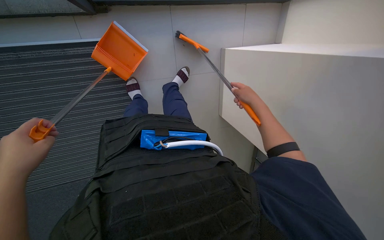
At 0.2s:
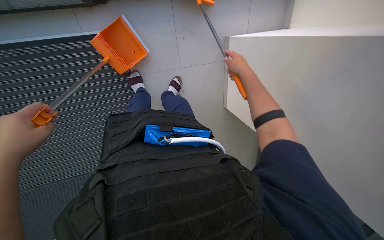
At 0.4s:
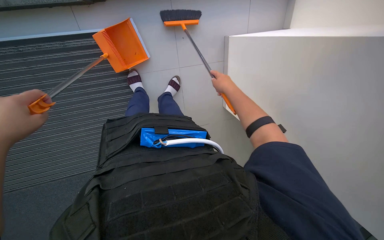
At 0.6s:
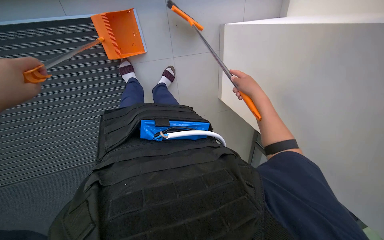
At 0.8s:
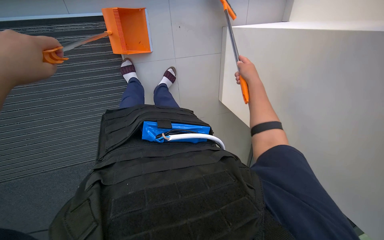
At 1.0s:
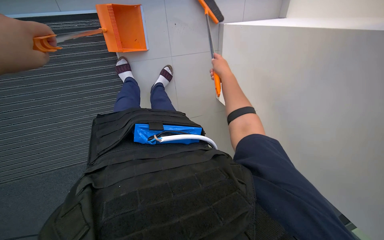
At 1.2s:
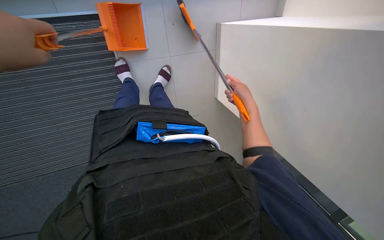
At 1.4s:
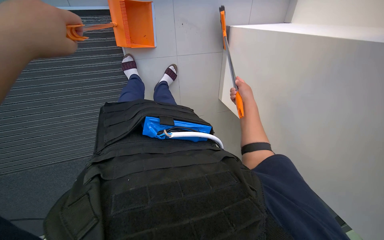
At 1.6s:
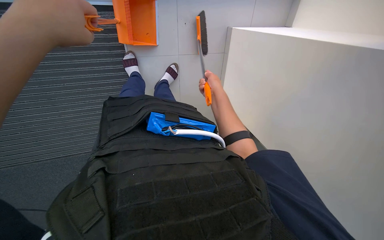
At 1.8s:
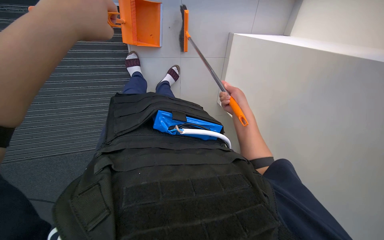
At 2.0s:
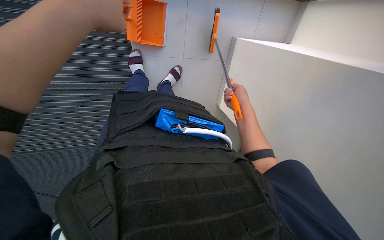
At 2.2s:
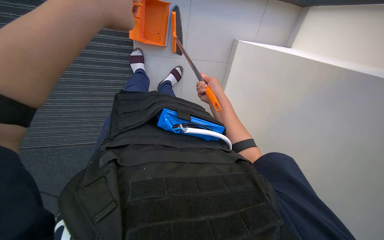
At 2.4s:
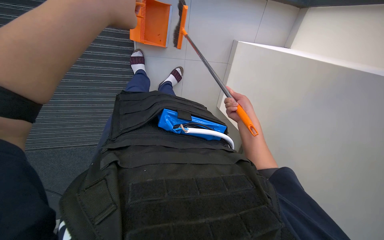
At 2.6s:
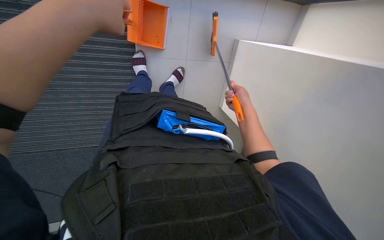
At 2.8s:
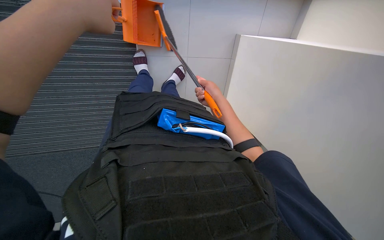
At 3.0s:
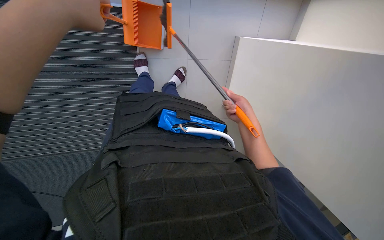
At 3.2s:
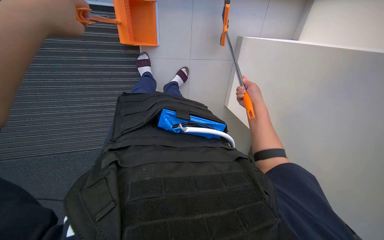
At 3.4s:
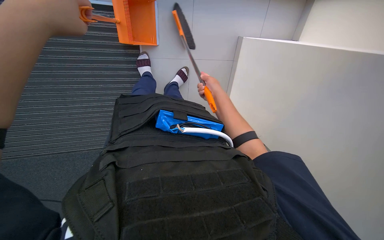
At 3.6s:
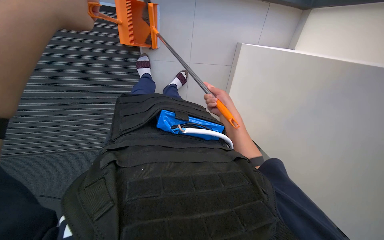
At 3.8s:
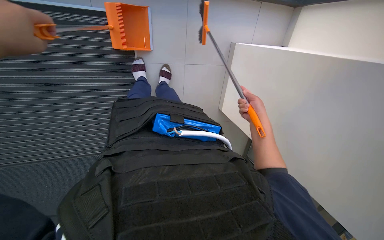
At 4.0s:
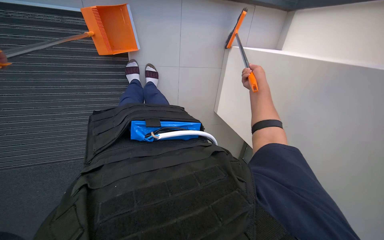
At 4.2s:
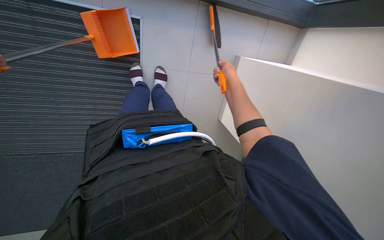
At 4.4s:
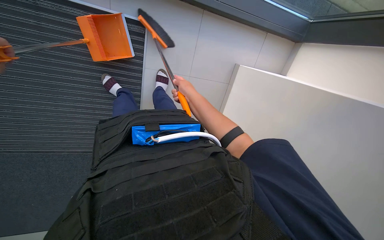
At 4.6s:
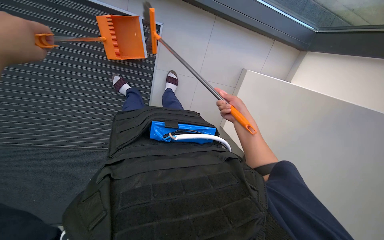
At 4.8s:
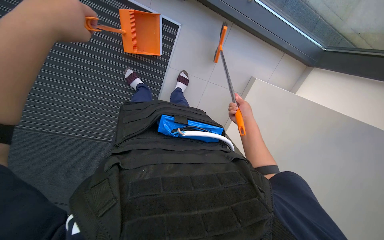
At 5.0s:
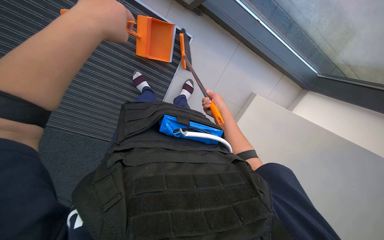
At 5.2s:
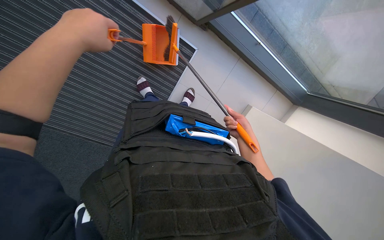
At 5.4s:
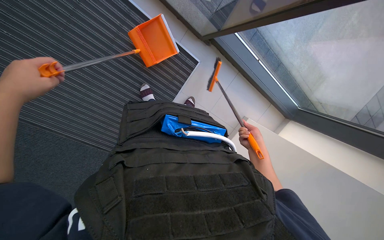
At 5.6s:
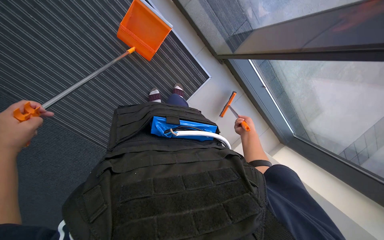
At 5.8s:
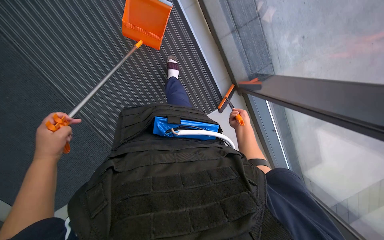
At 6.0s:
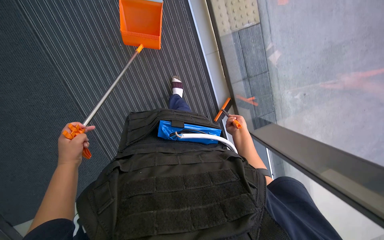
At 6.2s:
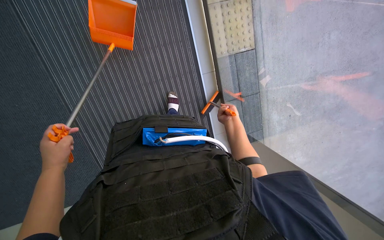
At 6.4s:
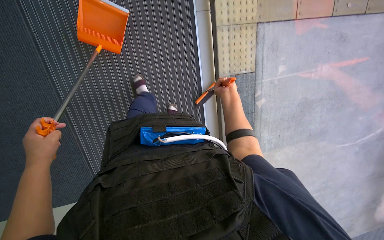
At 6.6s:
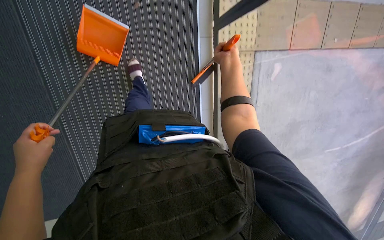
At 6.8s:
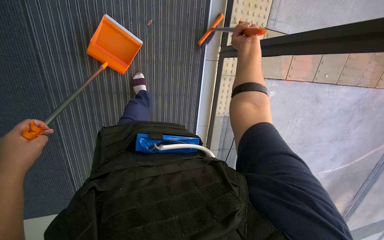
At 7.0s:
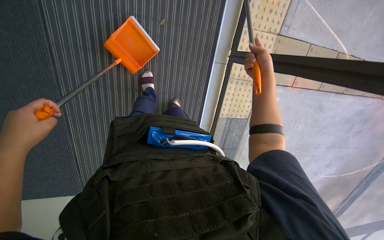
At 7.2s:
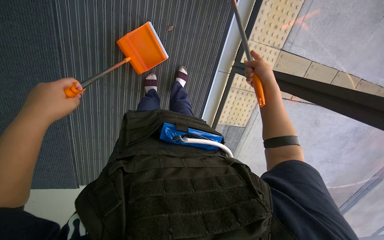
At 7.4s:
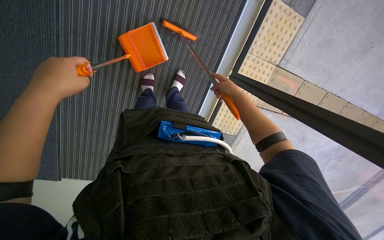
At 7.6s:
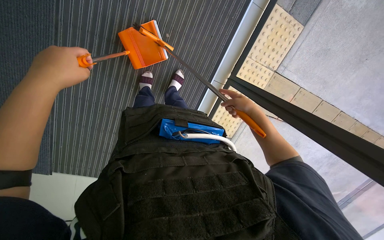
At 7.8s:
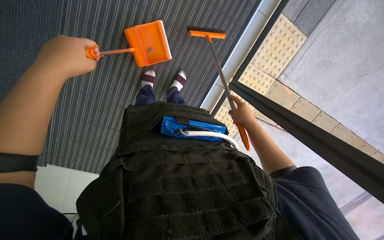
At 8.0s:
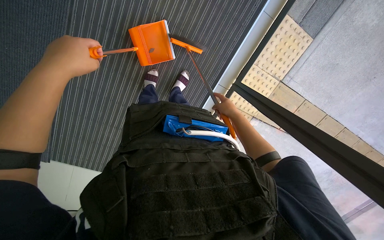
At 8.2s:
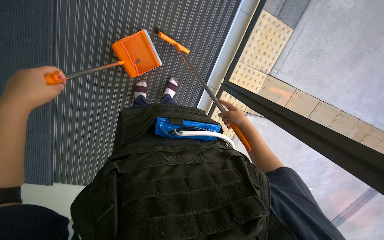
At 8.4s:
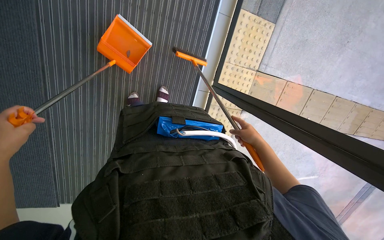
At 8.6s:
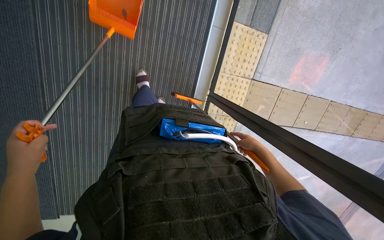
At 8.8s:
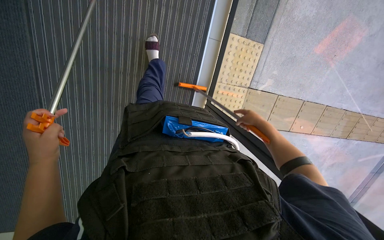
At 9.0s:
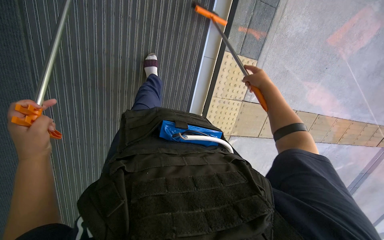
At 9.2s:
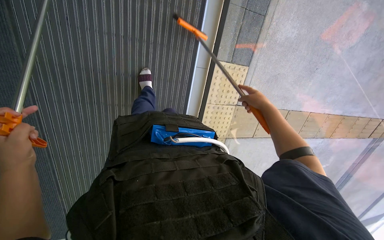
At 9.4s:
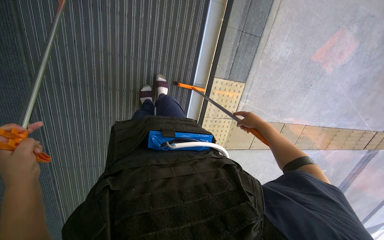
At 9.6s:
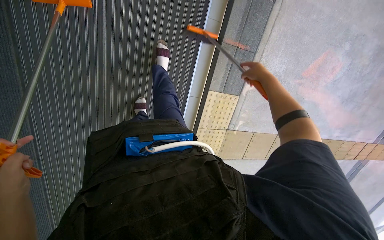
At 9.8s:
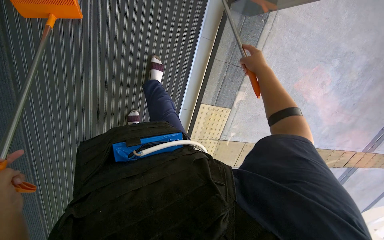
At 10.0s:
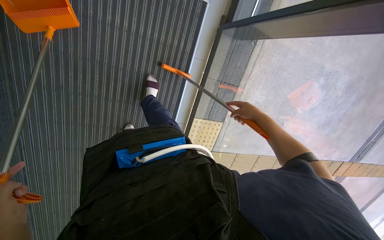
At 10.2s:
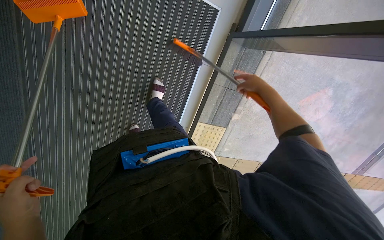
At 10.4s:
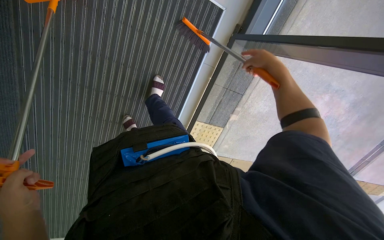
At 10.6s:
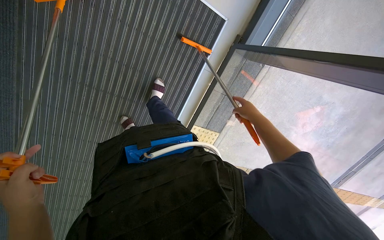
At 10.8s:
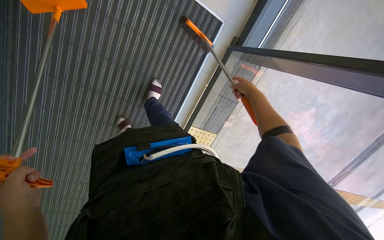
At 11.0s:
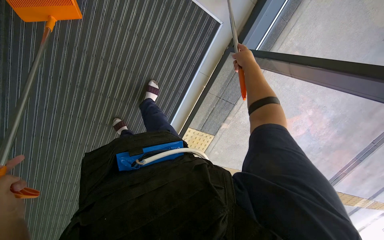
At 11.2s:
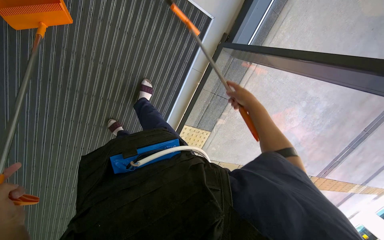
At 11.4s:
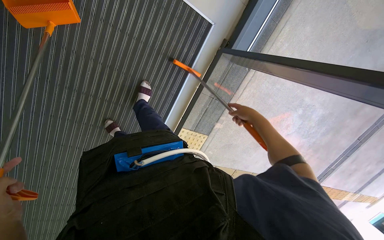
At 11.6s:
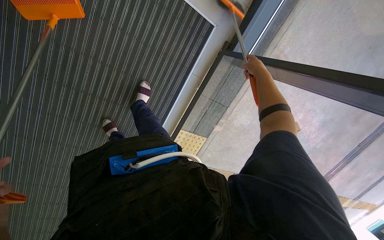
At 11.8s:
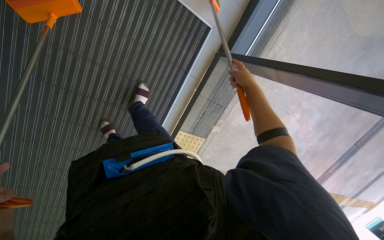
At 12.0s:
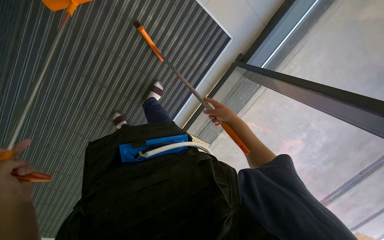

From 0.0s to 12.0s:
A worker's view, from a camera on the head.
Job: sweeping floor.
The whole recording: Sweeping floor with broom and dustpan. The worker sweeps the floor with a broom and collects debris with a dustpan.
From 0.0s to 1.6s: The right hand swings left and right, roughly 10 cm each way, with 2 reversals.
From 1.6s to 3.0s: The right hand swings left and right, about 10 cm each way, with 4 reversals.
From 3.0s to 4.4s: The right hand swings left and right, roughly 25 cm each way, with 2 reversals.
From 4.4s to 6.0s: The view tilts about 25 degrees upward. The scene turns approximately 50 degrees clockwise in the picture.
From 7.6s to 9.0s: The view tips upward by about 15 degrees. The right hand travels to the right and up the picture by some 25 cm; the left hand heads farther from the camera, covering approximately 10 cm.
From 9.0s to 10.4s: The camera pitches upward, by some 25 degrees. The right hand swings up and down the picture, some 15 cm each way, with 3 reversals.
From 10.4s to 12.0s: The right hand swings up and down the picture, approximately 15 cm each way, with 4 reversals.

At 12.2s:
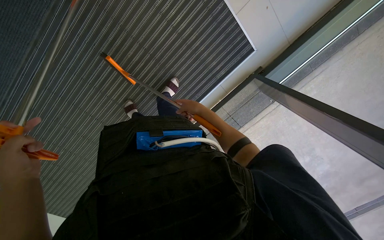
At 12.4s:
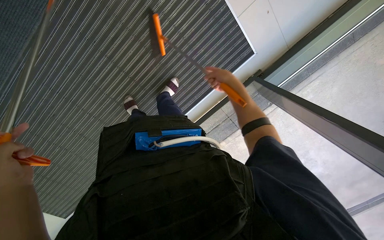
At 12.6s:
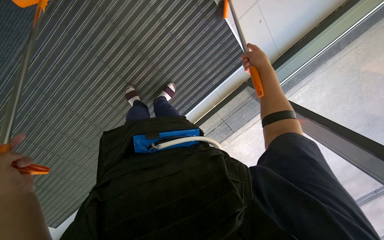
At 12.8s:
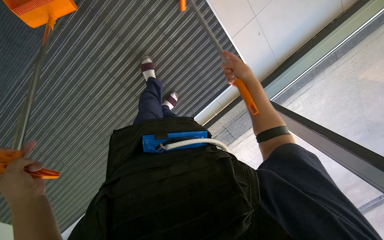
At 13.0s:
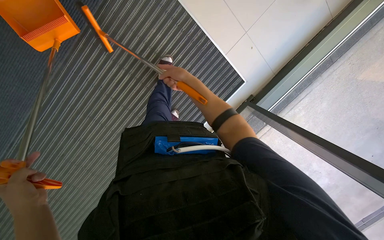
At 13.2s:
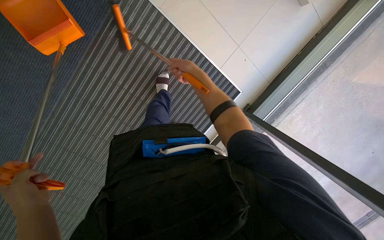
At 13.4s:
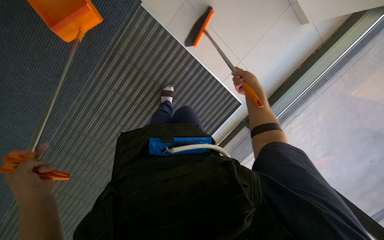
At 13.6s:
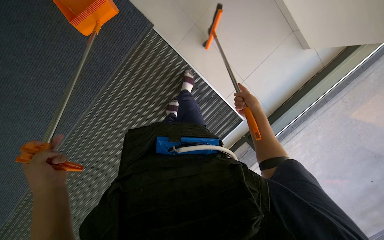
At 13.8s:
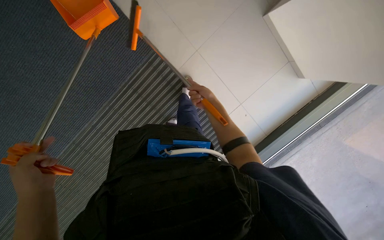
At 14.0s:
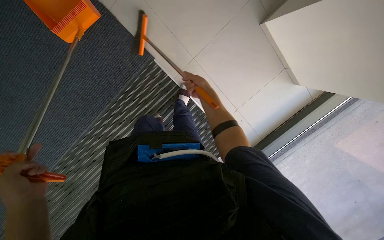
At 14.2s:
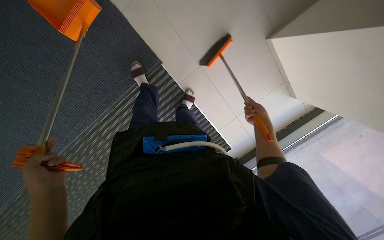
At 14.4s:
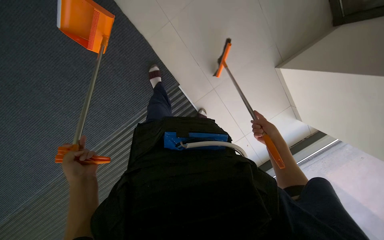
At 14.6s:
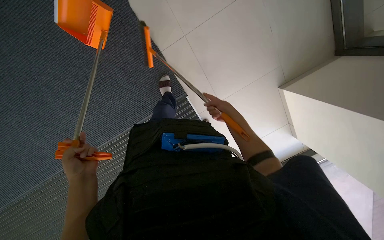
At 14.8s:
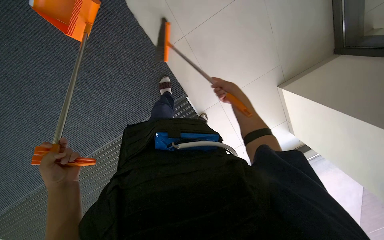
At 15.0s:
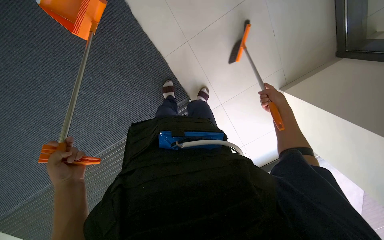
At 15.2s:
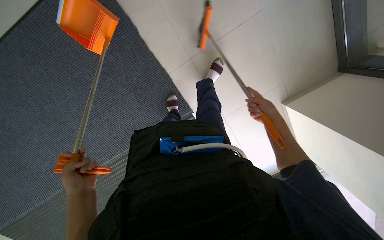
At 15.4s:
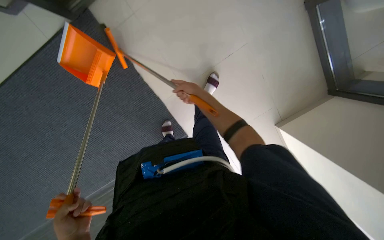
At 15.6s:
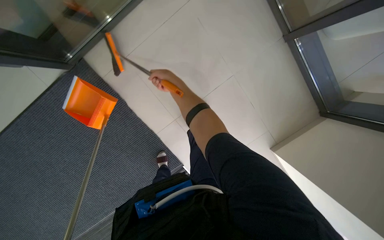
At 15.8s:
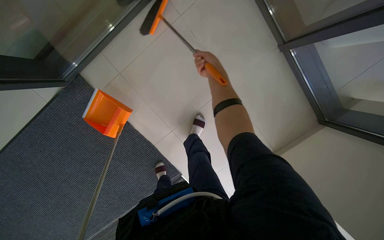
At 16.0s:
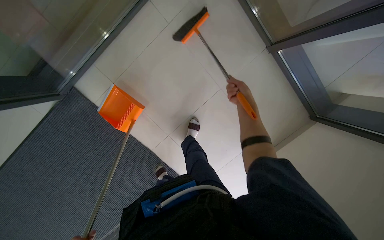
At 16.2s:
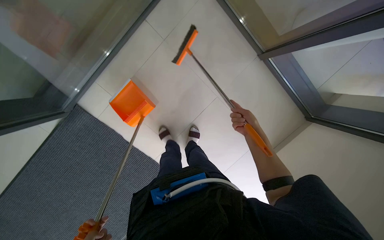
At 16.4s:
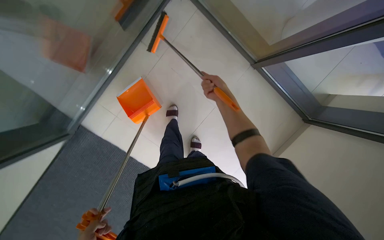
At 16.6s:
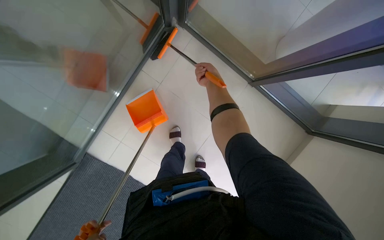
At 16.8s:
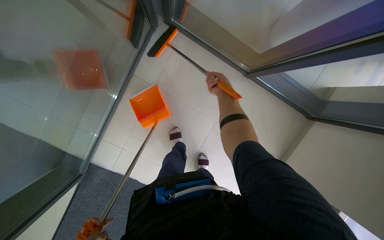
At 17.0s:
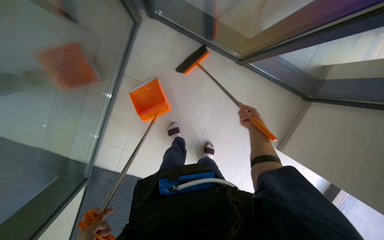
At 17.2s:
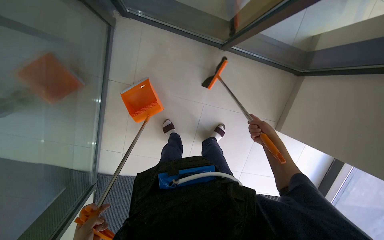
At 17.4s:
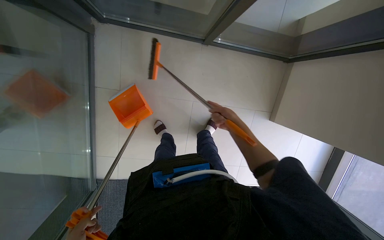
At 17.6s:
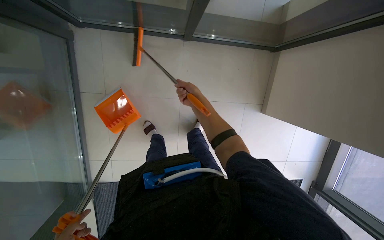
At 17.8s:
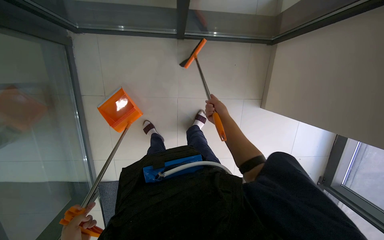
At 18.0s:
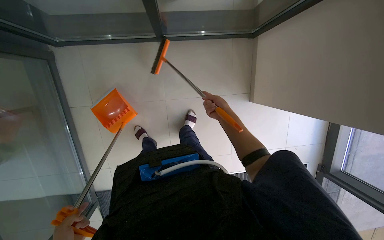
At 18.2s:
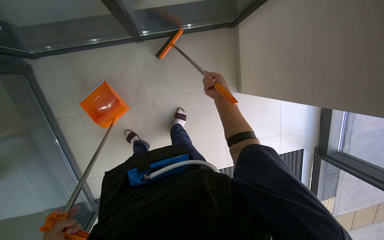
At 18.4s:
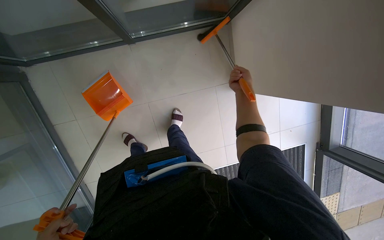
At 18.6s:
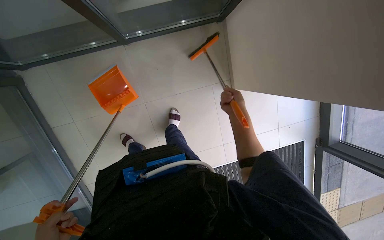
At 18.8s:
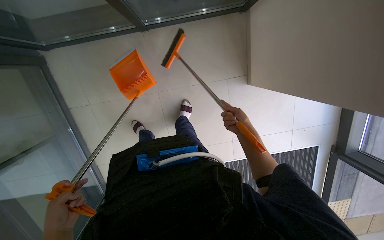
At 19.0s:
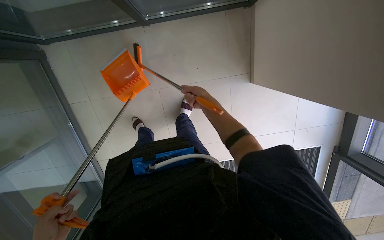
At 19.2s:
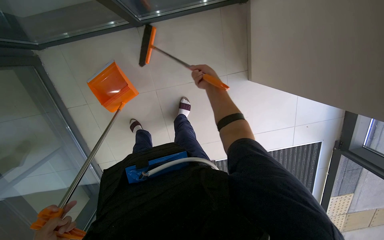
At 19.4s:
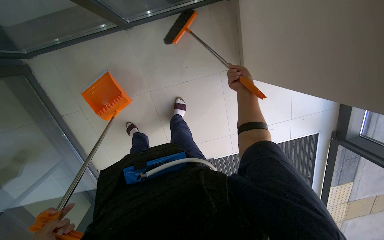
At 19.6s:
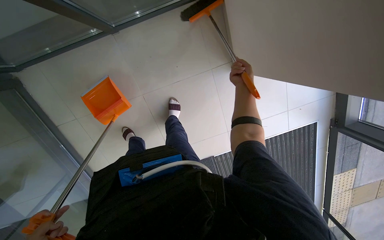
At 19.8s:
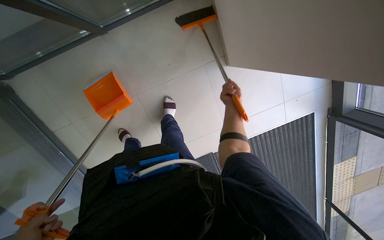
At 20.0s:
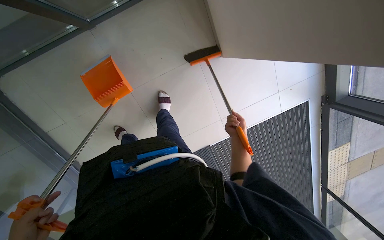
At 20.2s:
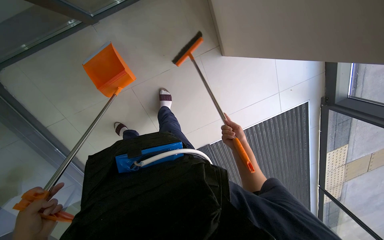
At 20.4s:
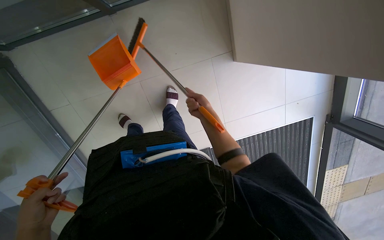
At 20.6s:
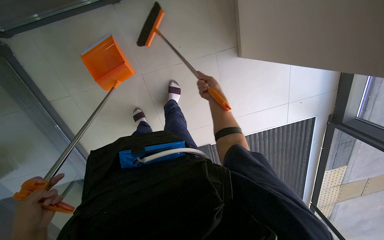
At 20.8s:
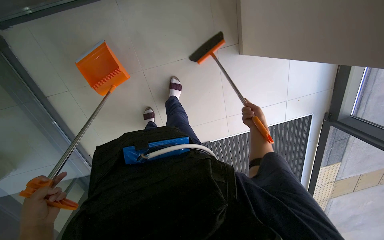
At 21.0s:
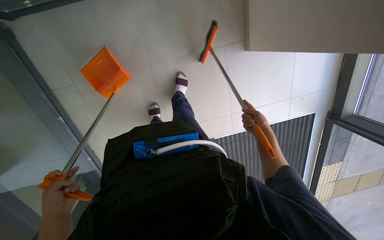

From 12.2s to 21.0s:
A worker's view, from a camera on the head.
Job: sweeping floor.
The whole recording: Sweeping floor with broom and dustpan. The worker sweeps the floor with a broom and collects debris with a dustpan.
From 12.2s to 13.6s: The camera pitches upward, by roughly 25 degrees. The right hand swings left and right, some 25 cm each way, with 2 reversals.
From 13.6s to 15.2s: The view tips upward by roughly 15 degrees. The right hand goes left and right, roughly 25 cm each way, reversing 3 times, while the left hand shifts roughly 10 cm farther from the camera.
From 16.6s to 18.0s: The camera is carried about 1 m. Everything in view rotates roughly 40 degrees counterclockwise.
From 18.0s to 19.6s: The right hand moves up and down the picture over some 15 cm, changing direction 2 times.
From 19.6s to 21.0s: The right hand shifts approximately 25 cm down the picture and farther from the camera.
